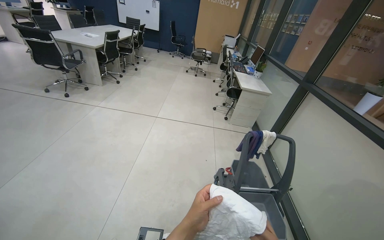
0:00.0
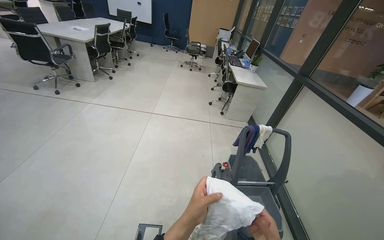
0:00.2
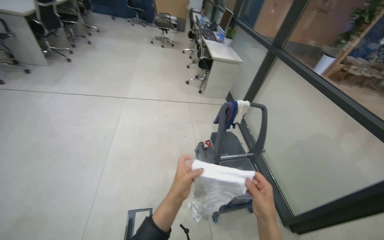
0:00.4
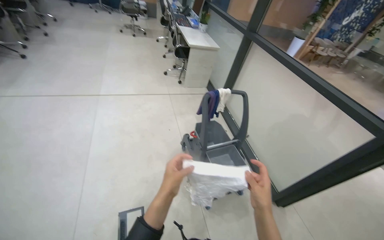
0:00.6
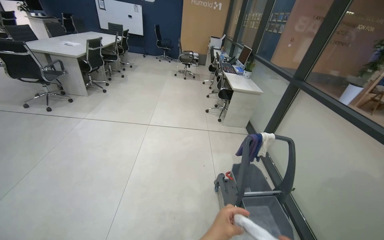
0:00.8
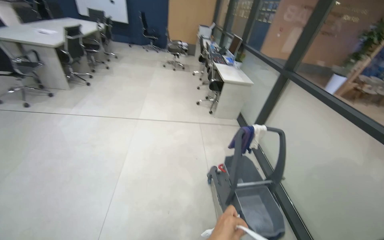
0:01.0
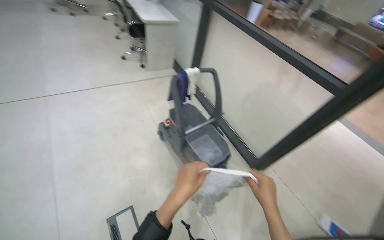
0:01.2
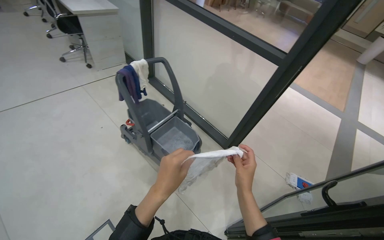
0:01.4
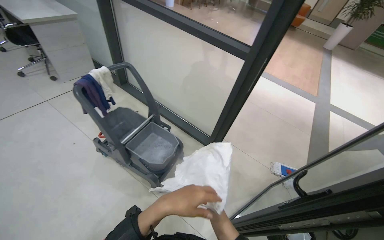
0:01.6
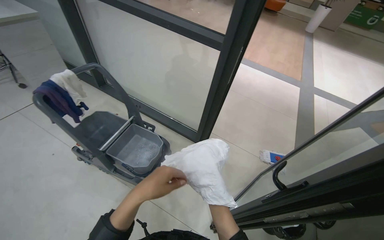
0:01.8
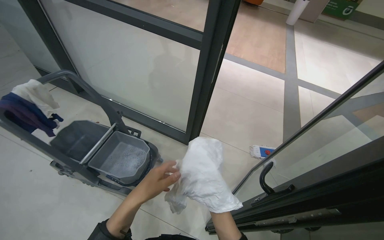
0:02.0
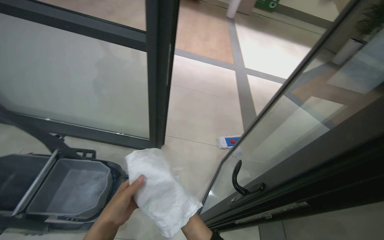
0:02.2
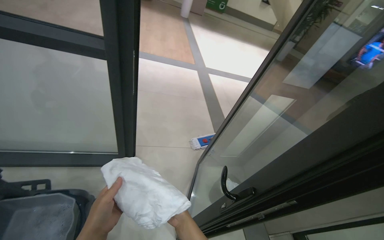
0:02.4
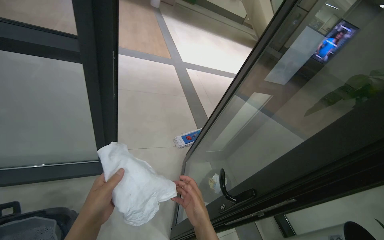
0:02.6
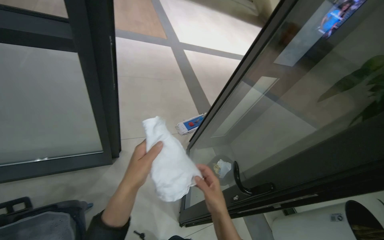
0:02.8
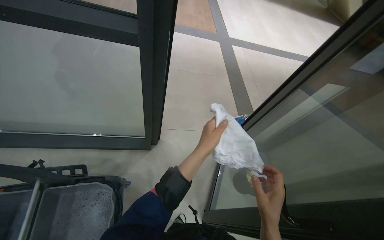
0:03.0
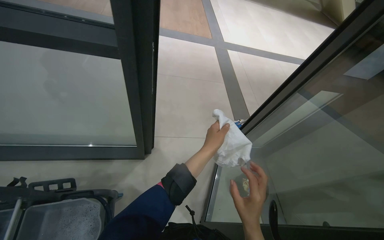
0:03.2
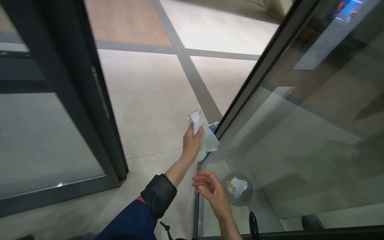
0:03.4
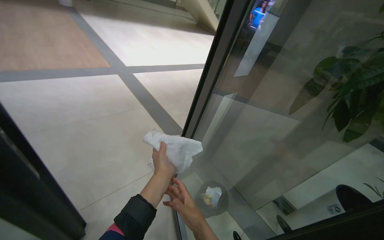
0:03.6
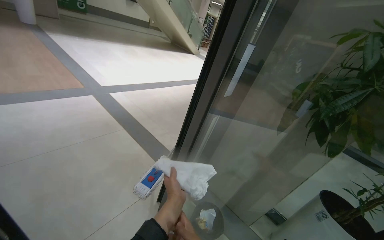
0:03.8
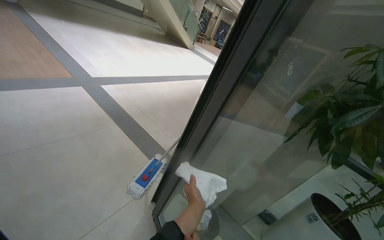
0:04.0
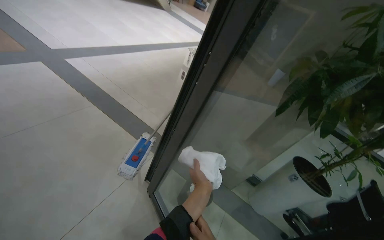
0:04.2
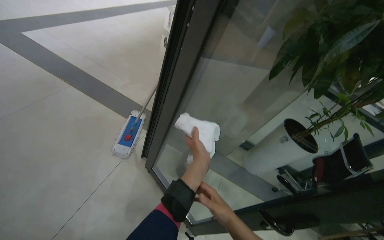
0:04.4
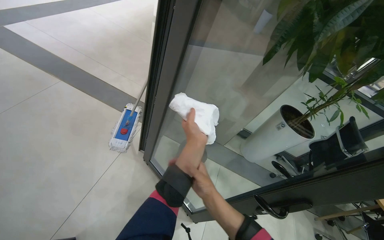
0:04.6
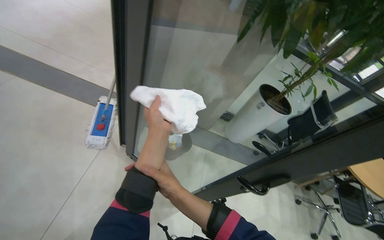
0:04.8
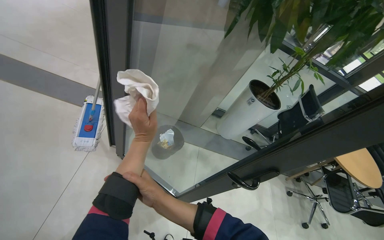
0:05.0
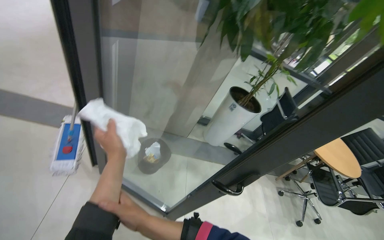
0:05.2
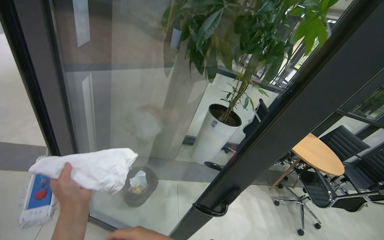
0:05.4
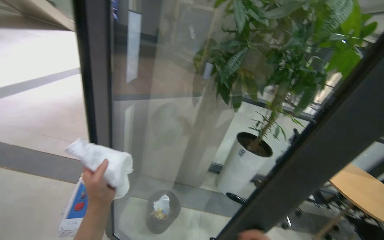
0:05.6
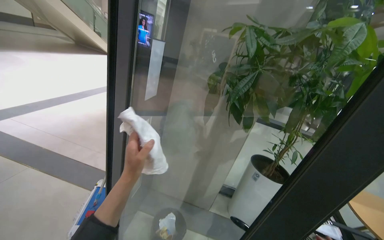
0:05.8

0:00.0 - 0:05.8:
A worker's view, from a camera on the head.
Job: wiping surfaces.
The whole recording: Wiping various office surfaces. The worker wipes various office surfaces including desks, a water cooler, a bookshelf, a round table, and a glass partition.
0:00.0 - 0:01.4: The head rotates approximately 50 degrees to the right. The view tilts some 25 degrees downward.
0:01.4 - 0:02.8: The camera travels about 50 cm. The wearer's head swings roughly 60 degrees to the right. The view tilts some 15 degrees downward.
0:02.8 - 0:04.4: The camera travels roughly 50 cm. The wearer's head swings roughly 40 degrees to the right.
0:04.4 - 0:05.8: The camera pitches upward, by approximately 20 degrees.

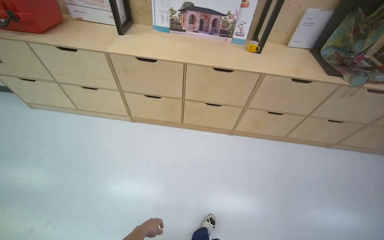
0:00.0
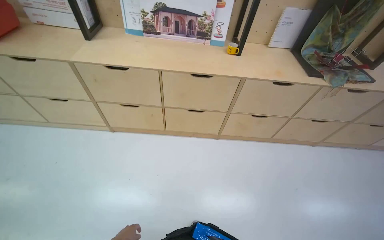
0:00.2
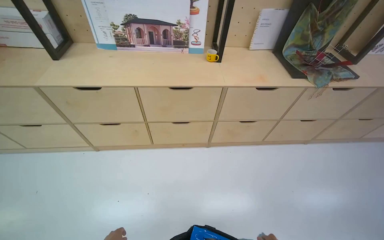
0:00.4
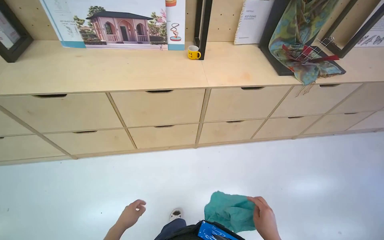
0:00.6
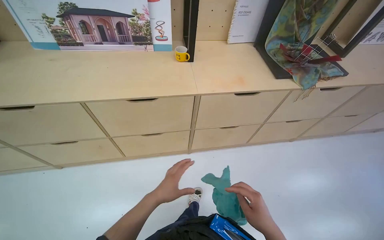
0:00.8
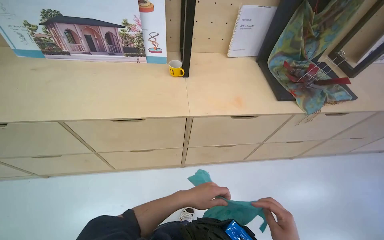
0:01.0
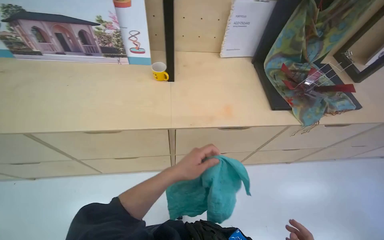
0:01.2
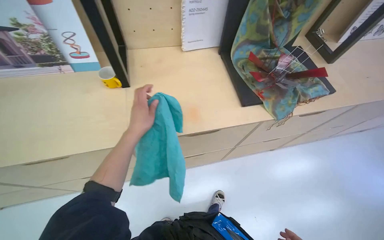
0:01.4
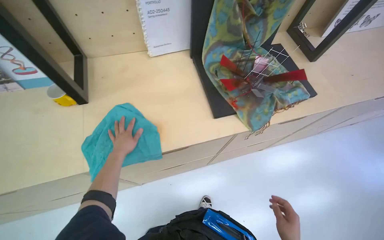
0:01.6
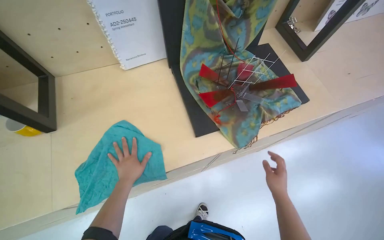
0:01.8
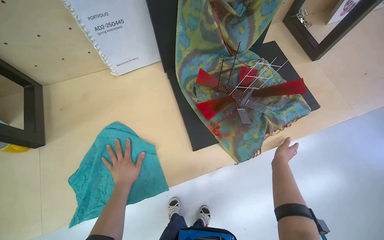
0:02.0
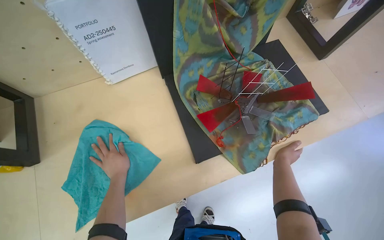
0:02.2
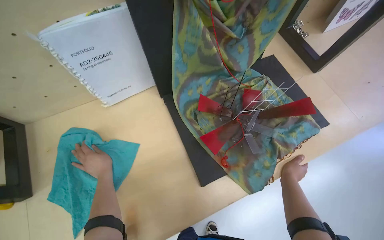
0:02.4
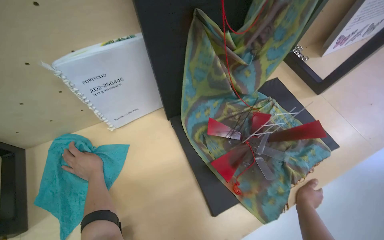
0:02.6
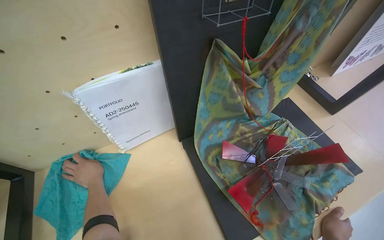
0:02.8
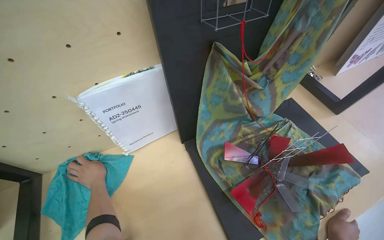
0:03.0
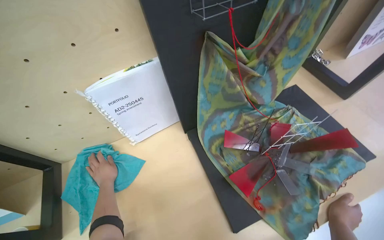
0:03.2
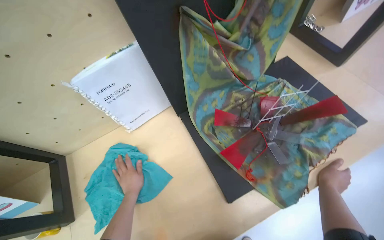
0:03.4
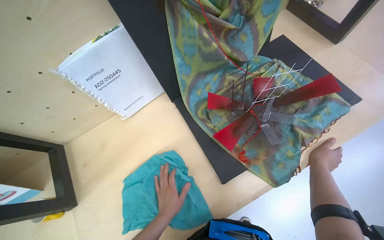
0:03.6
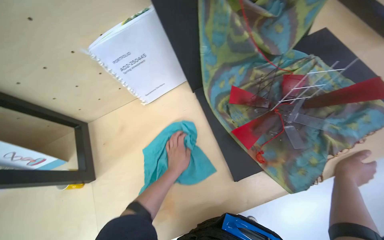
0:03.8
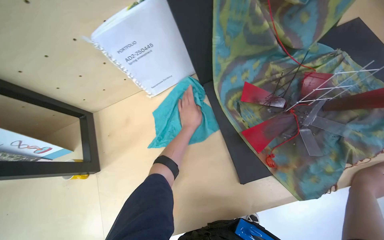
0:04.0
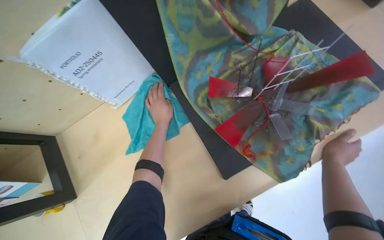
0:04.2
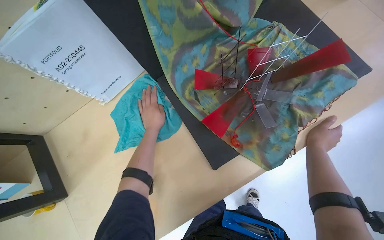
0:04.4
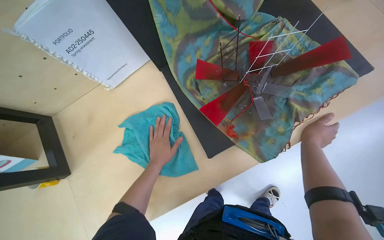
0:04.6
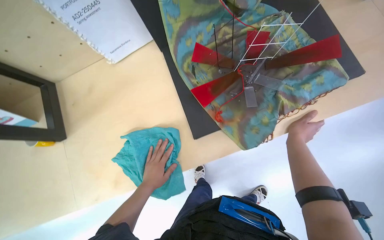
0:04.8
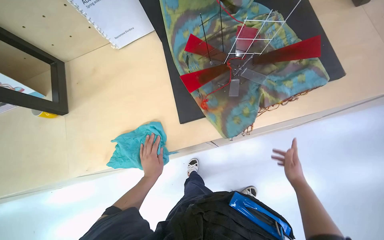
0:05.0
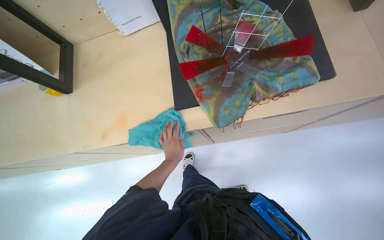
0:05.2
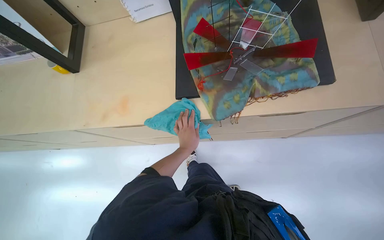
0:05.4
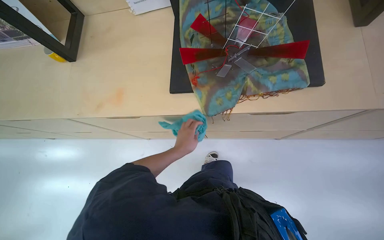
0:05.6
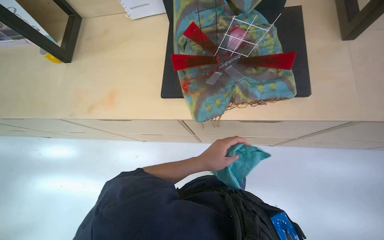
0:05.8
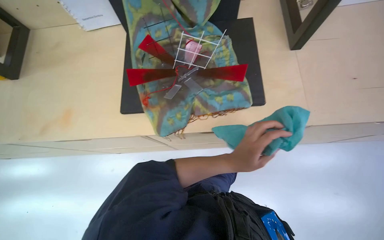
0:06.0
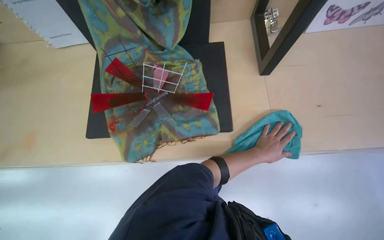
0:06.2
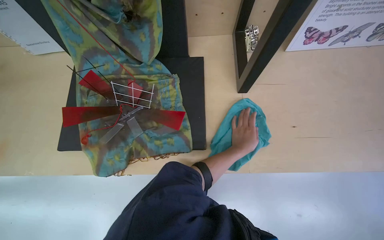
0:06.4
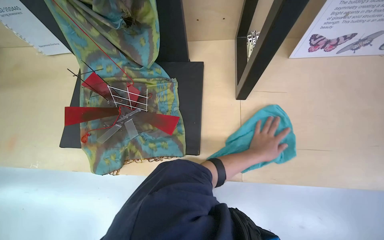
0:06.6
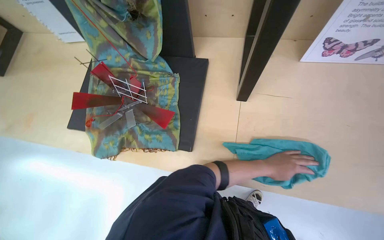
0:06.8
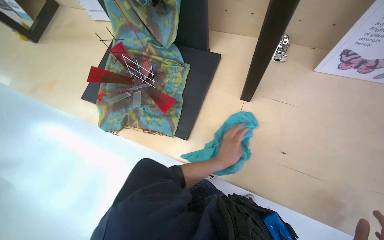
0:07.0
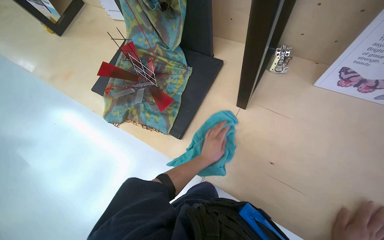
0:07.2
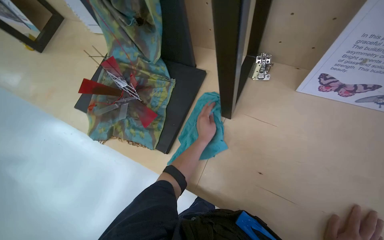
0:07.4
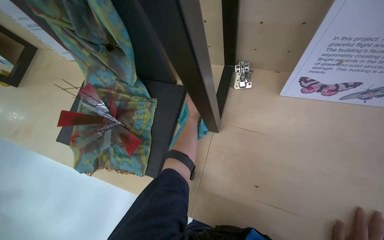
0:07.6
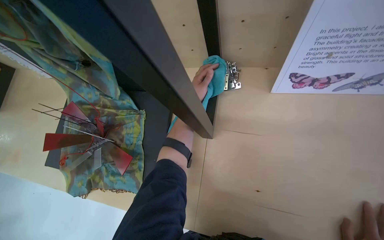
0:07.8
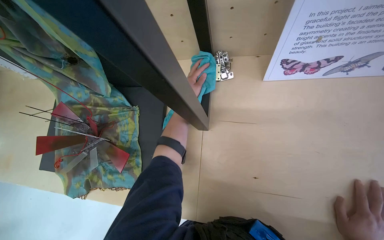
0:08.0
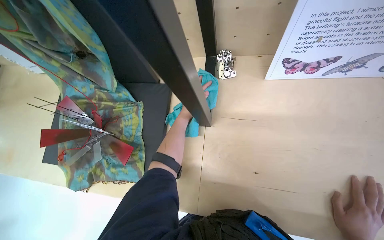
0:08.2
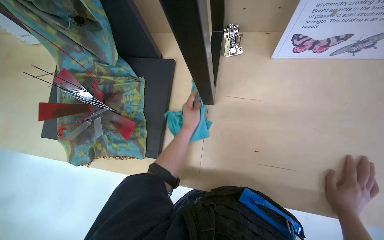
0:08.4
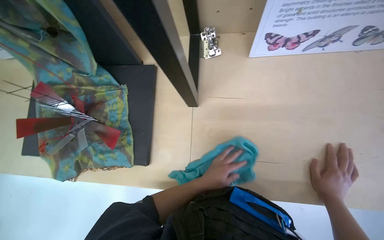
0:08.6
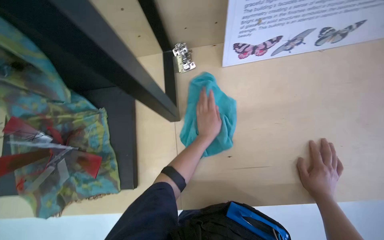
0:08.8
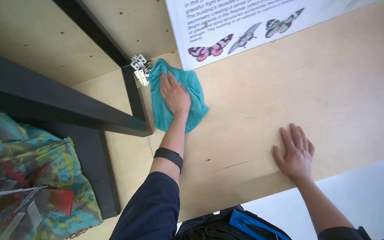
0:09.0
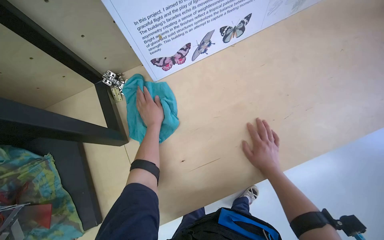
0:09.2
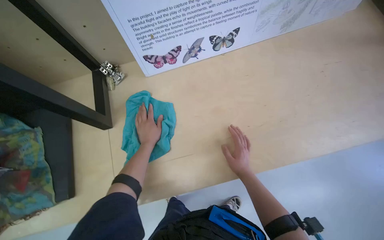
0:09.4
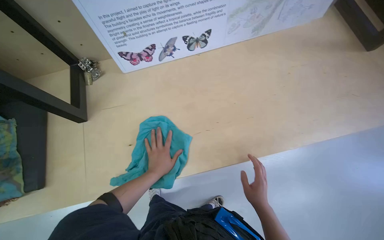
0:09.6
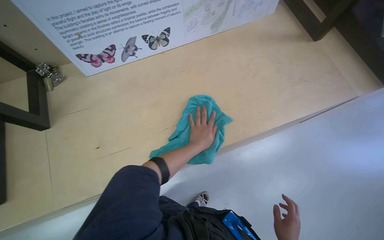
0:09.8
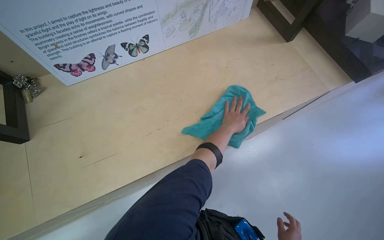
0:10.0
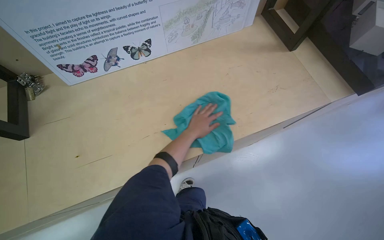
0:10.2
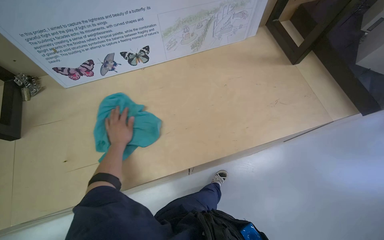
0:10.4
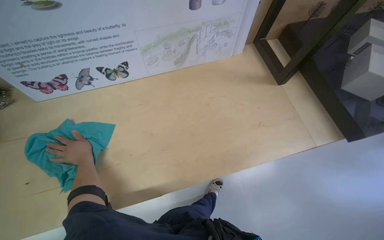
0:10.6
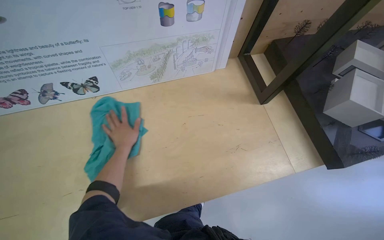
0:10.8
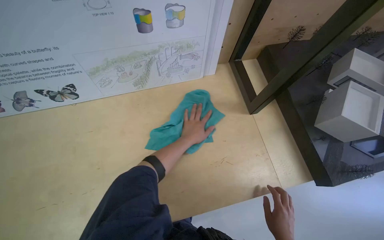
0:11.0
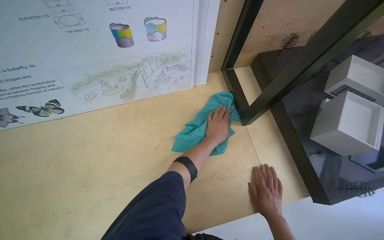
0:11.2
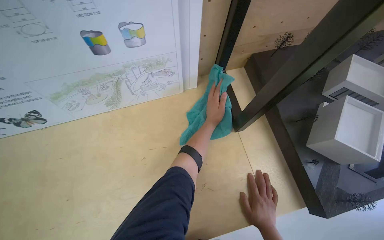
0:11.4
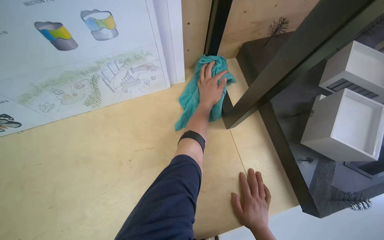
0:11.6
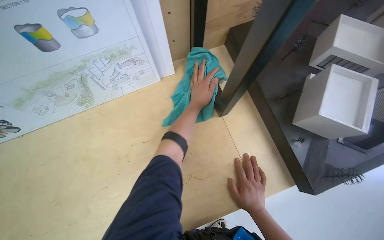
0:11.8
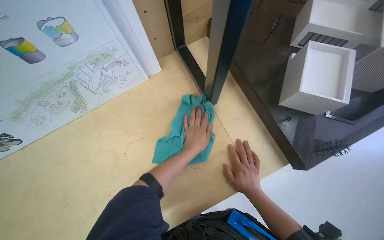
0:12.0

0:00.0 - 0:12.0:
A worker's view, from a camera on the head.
Job: wiping surfaces.
The whole recording: Wiping wooden display surface. The worker wipes a wooden display surface with a blue cloth.
0:00.0 - 0:01.6: The wearer moves some 1.5 m. The head rotates about 20 degrees to the right. The camera pitches downward, by some 15 degrees.
0:01.6 - 0:03.0: The head travels about 40 cm.
0:03.0 - 0:04.4: The camera pitches downward, by some 25 degrees. The left hand shifts some 25 cm to the right.
0:04.4 - 0:06.0: The head travels roughly 40 cm. The scene rotates clockwise by approximately 30 degrees.
0:06.0 - 0:07.6: The head travels some 60 cm.
0:07.6 - 0:09.0: The head rotates about 35 degrees to the right.
0:09.0 - 0:10.4: The camera is carried to the right, roughly 50 cm.
0:10.4 - 0:12.0: The head travels about 60 cm.

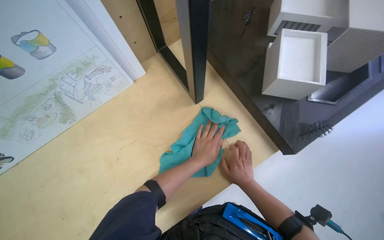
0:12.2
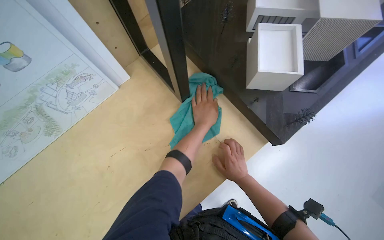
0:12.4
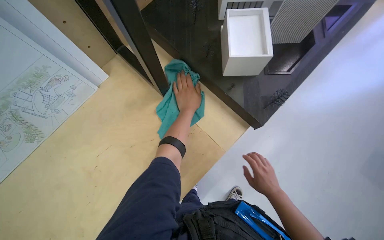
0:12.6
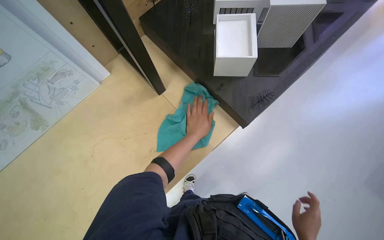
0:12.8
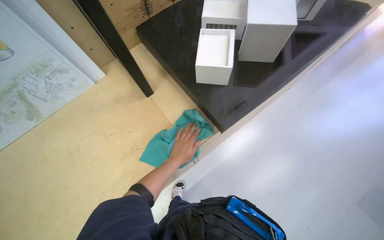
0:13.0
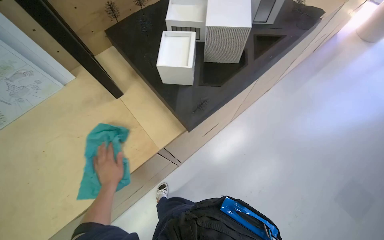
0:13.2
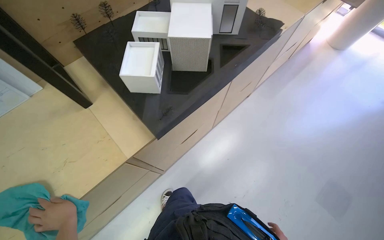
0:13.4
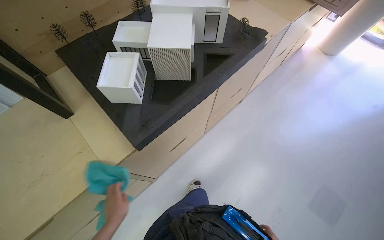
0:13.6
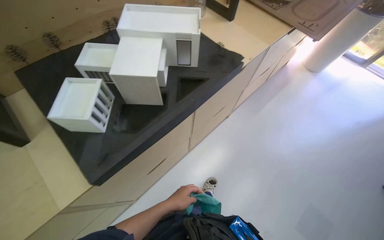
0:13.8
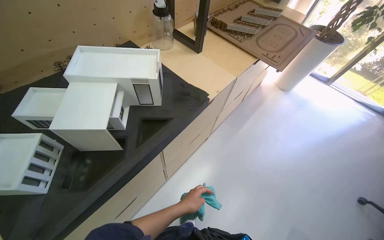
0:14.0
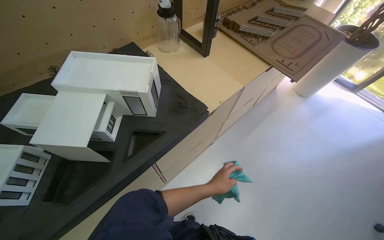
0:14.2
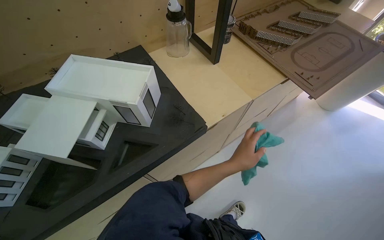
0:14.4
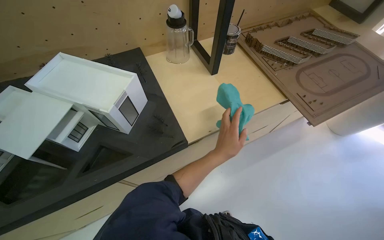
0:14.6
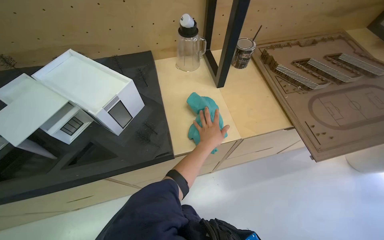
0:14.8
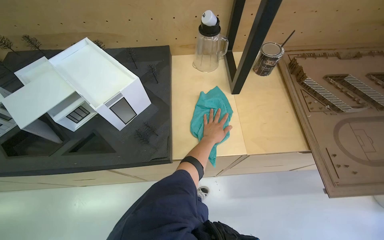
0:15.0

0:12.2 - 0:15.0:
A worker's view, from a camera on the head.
Job: wiping surfaces.
The whole recording: Wiping wooden display surface. The worker wipes a wooden display surface with a blue cloth.
0:12.2 - 0:13.6: The camera travels to the right, about 50 cm.
0:13.6 - 0:15.0: The head travels roughly 80 cm. The head turns to the left by approximately 40 degrees.
